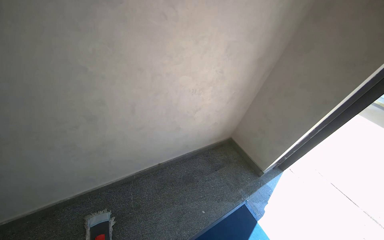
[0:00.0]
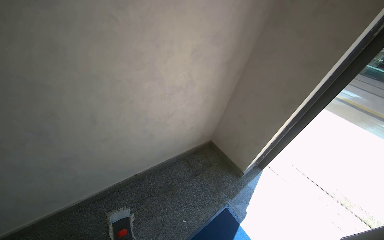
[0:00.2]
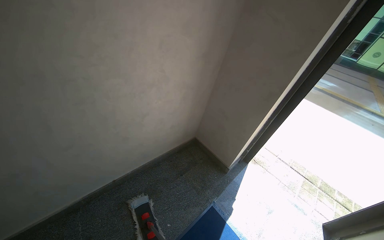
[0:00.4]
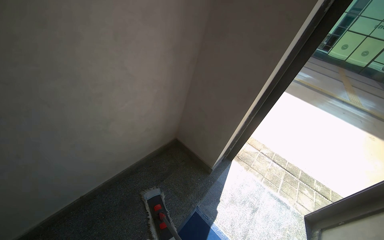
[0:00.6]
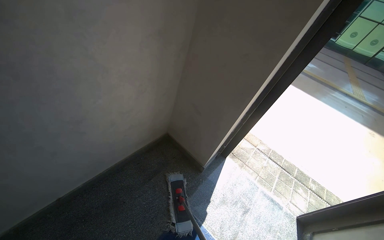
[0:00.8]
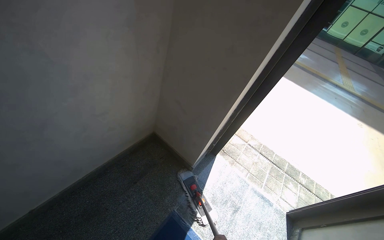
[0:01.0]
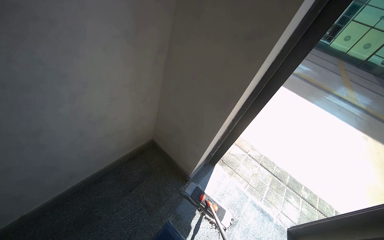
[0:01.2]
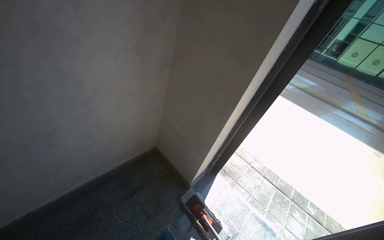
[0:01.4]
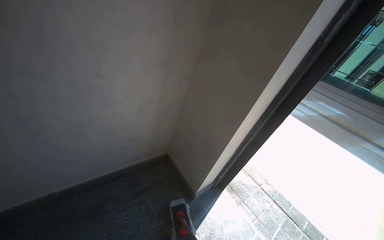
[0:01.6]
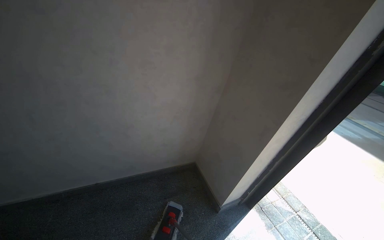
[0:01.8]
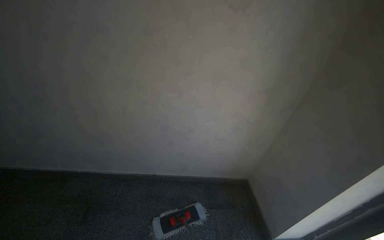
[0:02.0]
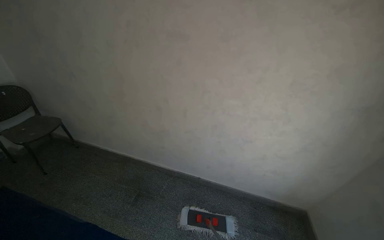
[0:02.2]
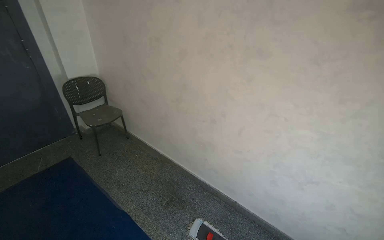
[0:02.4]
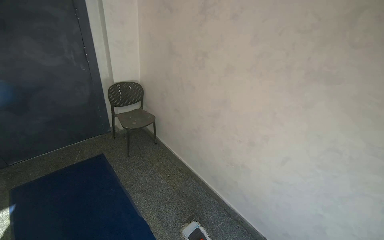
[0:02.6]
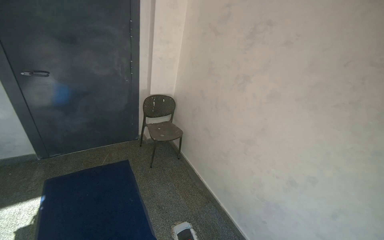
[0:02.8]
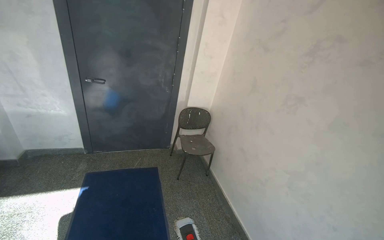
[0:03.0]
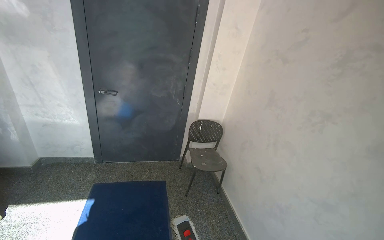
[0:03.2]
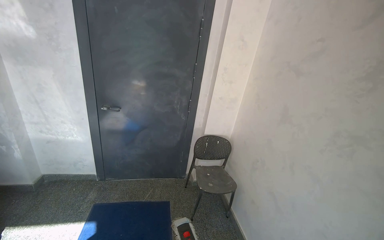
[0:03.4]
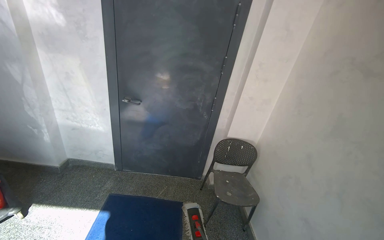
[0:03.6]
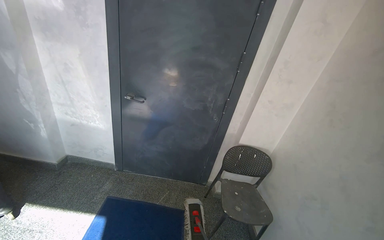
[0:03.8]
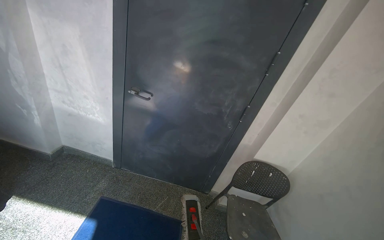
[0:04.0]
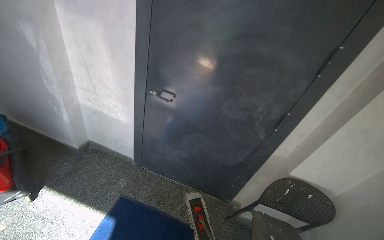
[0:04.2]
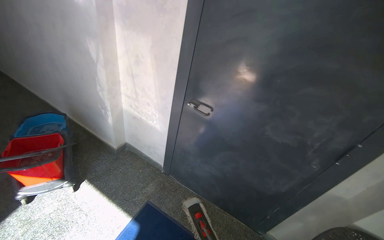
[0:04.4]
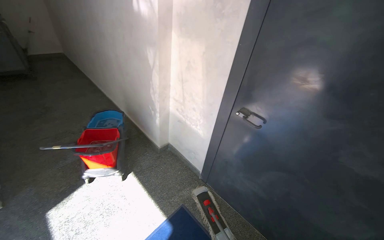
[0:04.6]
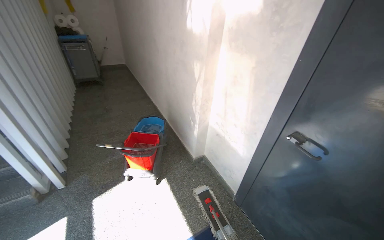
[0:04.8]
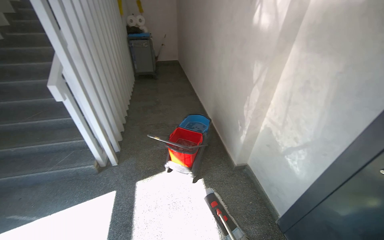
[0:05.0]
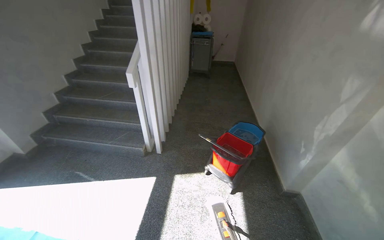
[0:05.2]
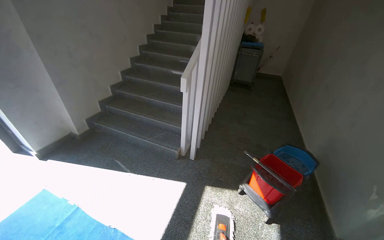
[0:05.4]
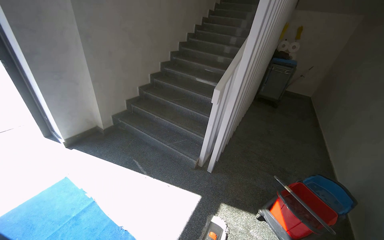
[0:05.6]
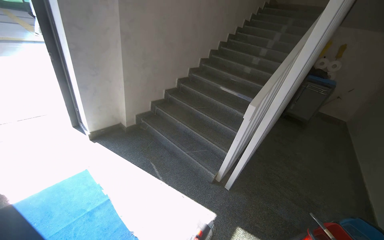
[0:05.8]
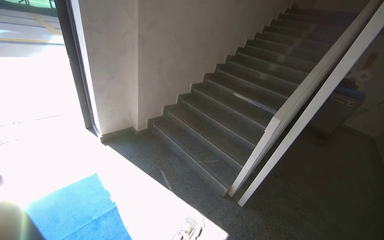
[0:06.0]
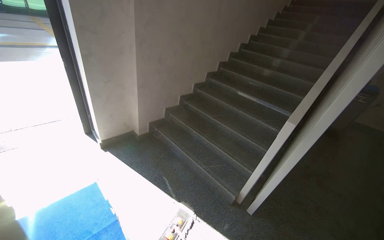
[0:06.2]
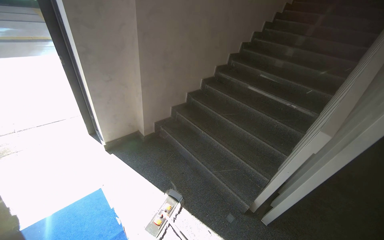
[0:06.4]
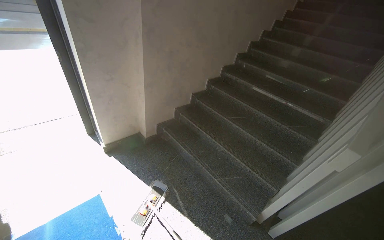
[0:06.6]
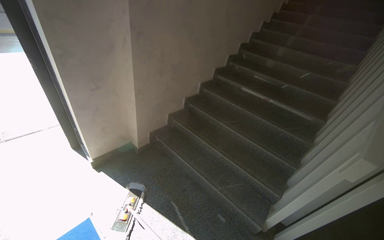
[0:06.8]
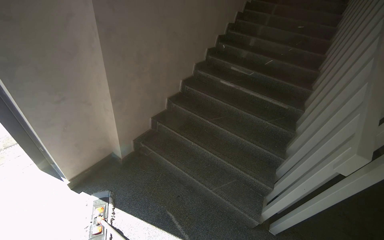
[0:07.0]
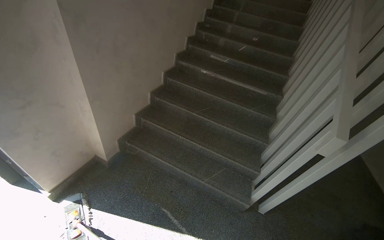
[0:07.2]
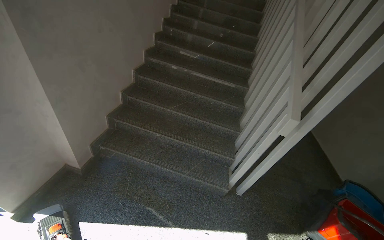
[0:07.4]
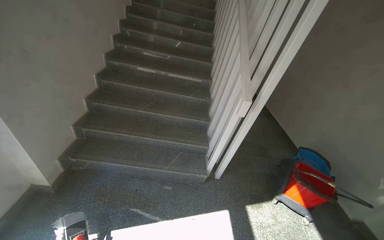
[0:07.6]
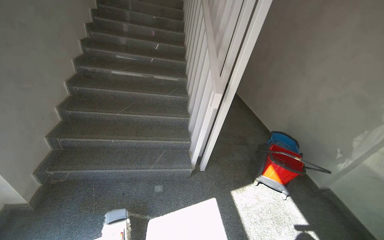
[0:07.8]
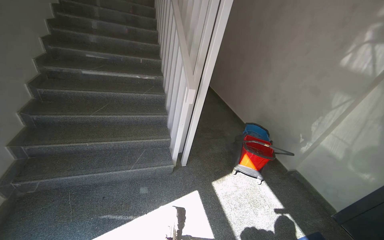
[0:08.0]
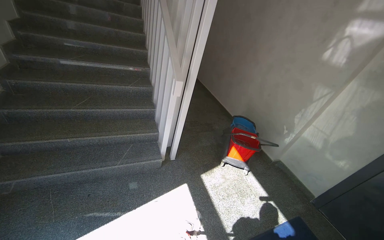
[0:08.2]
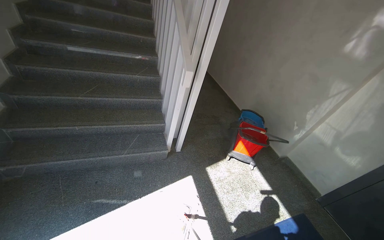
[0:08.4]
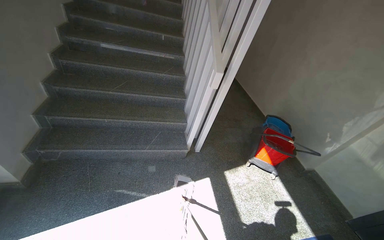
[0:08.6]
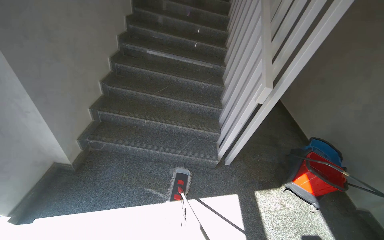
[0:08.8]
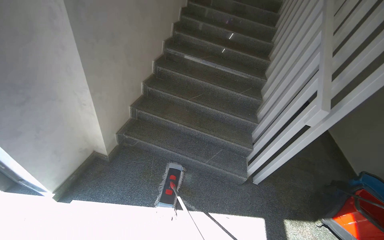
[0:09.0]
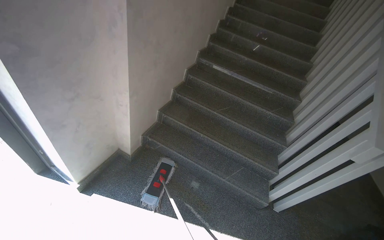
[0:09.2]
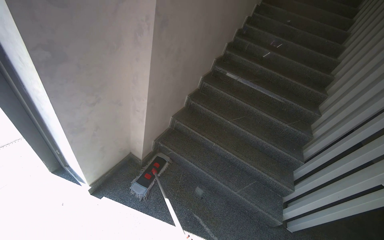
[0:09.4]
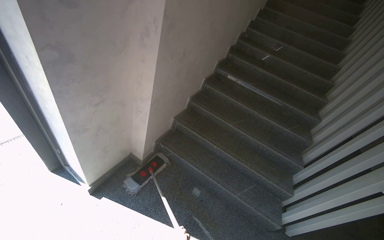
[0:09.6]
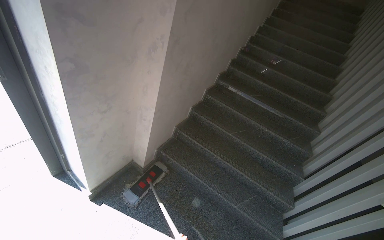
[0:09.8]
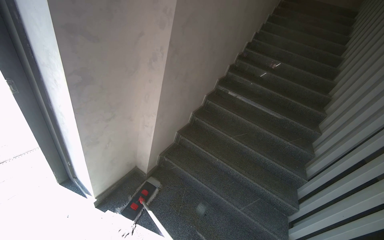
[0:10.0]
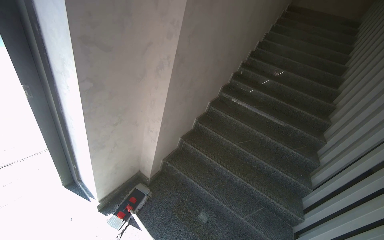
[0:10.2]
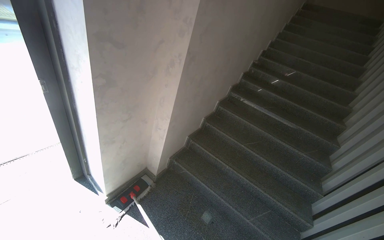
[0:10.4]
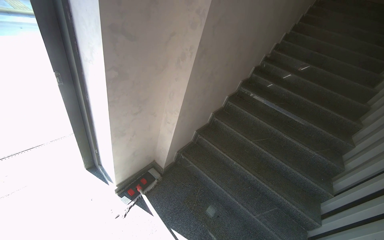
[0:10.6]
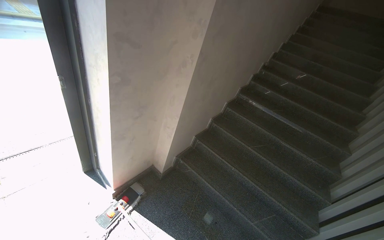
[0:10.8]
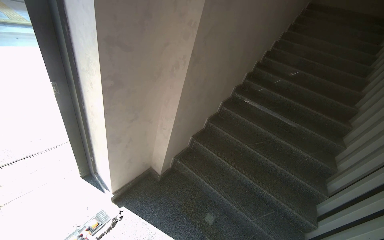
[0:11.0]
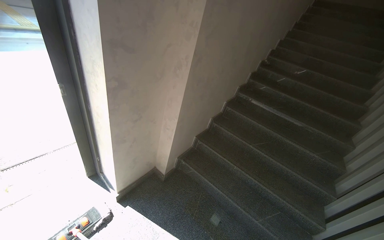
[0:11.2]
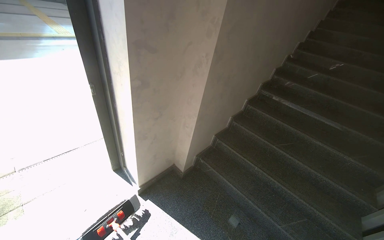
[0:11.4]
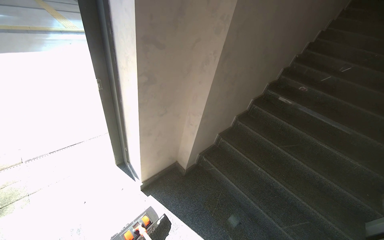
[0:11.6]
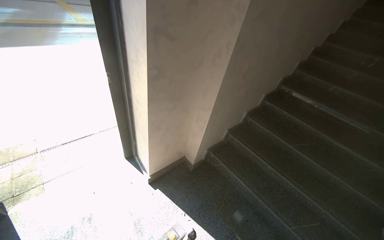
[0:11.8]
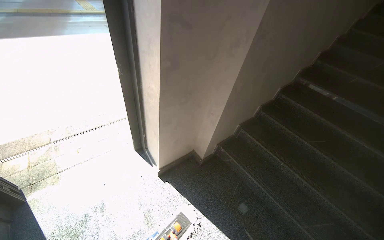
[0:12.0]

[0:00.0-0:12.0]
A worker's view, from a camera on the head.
Job: mopping floor.
The whole recording: Mopping building floor. The worker mops the floor in the building entrance area.
0:00.0 to 0:01.6: The camera is carried some 70 cm.
0:01.6 to 0:03.0: The wearer moves approximately 80 cm. The head turns to the left by approximately 105 degrees. The view tips upward by roughly 25 degrees.
0:03.0 to 0:04.4: The camera travels about 90 cm. The head rotates roughly 45 degrees to the left.
0:04.4 to 0:06.0: The head travels some 70 cm. The wearer looks some 105 degrees further to the left.
0:06.0 to 0:07.6: The camera is carried some 70 cm. The head turns to the right by some 45 degrees. The wearer looks approximately 15 degrees further downward.
0:09.0 to 0:10.4: The head rotates roughly 20 degrees to the left. The view tilts approximately 10 degrees upward.
0:10.4 to 0:12.0: The camera sweeps to the left, by roughly 15 degrees.

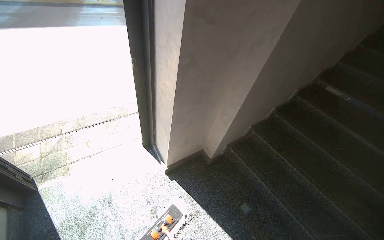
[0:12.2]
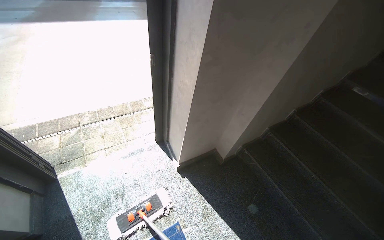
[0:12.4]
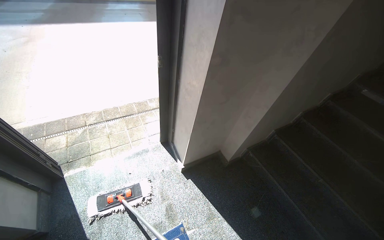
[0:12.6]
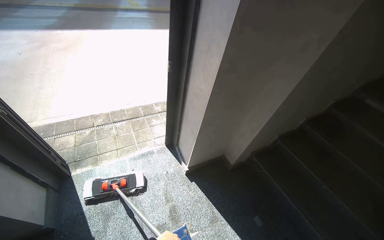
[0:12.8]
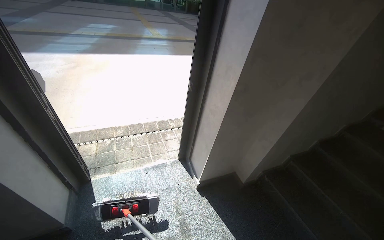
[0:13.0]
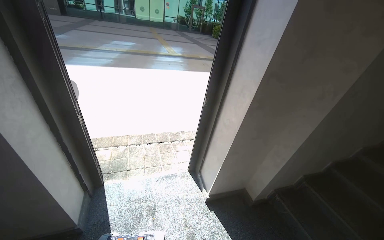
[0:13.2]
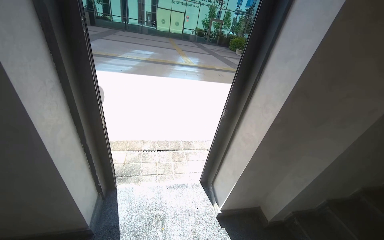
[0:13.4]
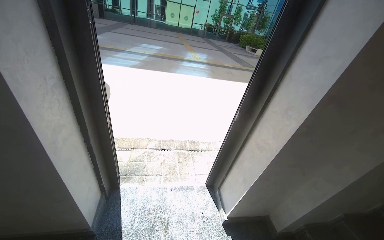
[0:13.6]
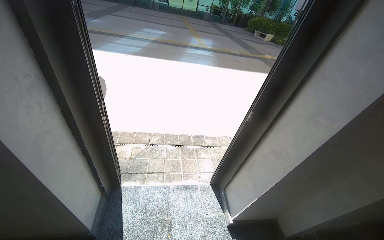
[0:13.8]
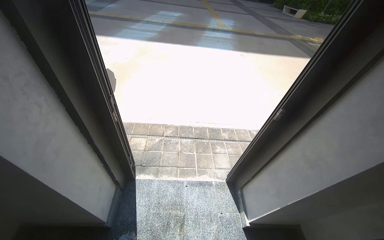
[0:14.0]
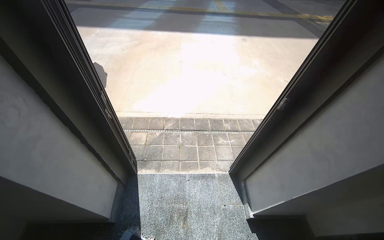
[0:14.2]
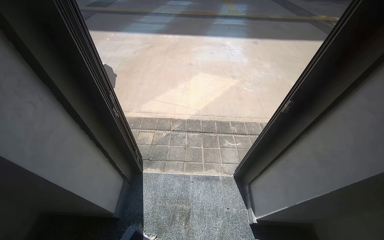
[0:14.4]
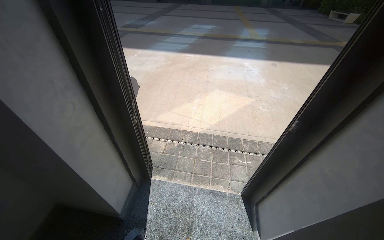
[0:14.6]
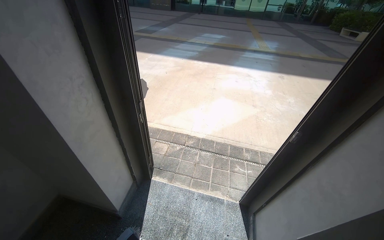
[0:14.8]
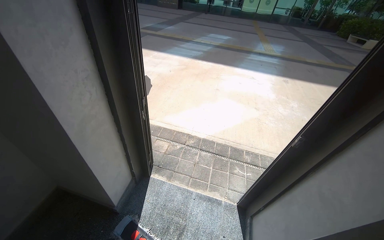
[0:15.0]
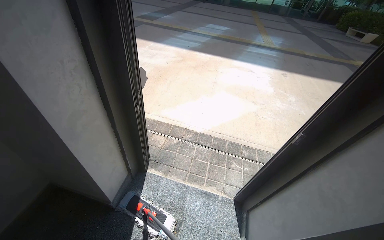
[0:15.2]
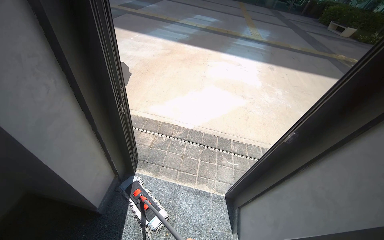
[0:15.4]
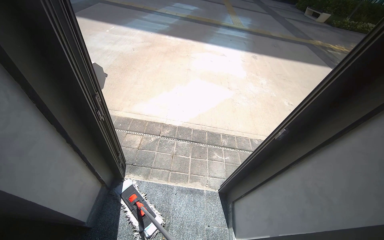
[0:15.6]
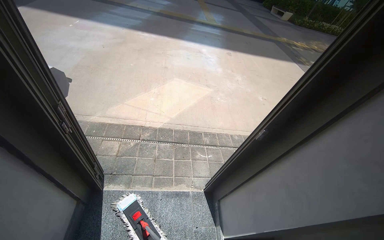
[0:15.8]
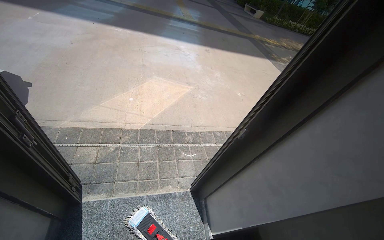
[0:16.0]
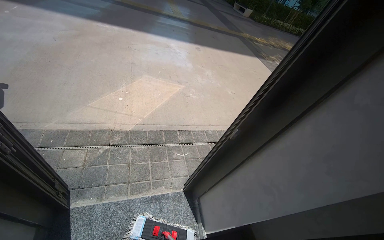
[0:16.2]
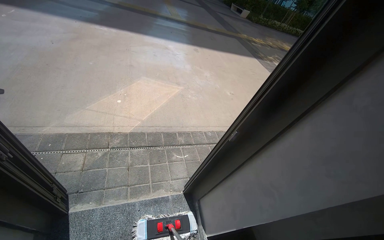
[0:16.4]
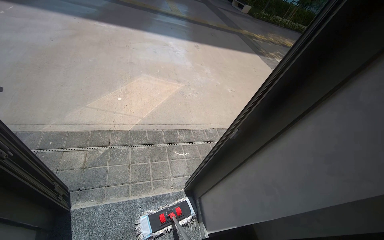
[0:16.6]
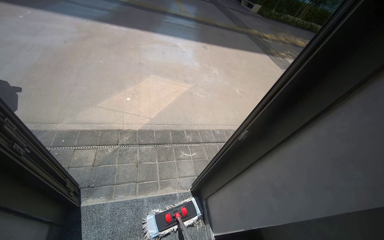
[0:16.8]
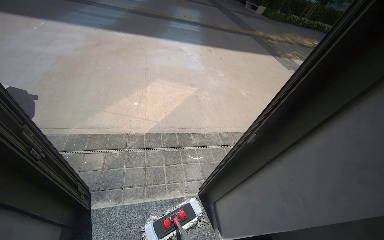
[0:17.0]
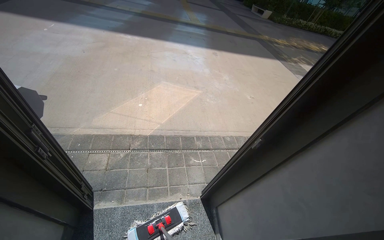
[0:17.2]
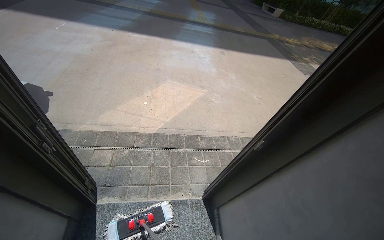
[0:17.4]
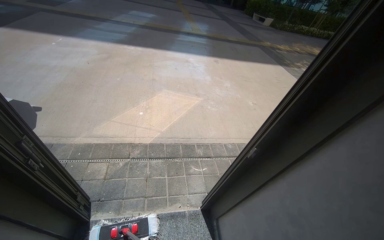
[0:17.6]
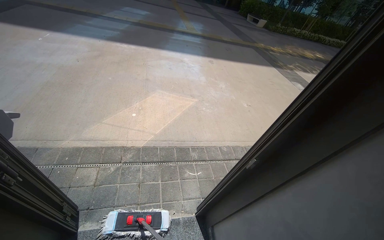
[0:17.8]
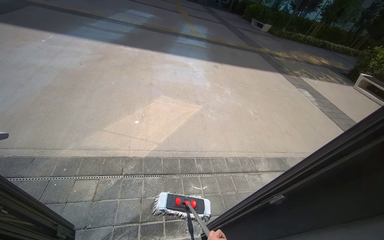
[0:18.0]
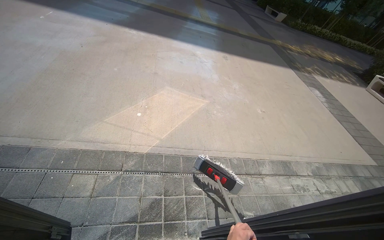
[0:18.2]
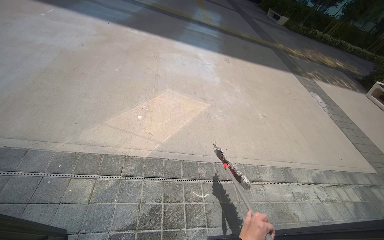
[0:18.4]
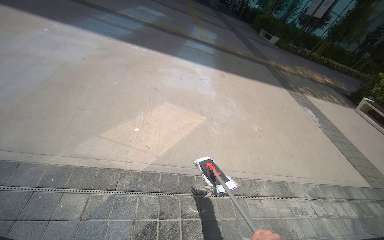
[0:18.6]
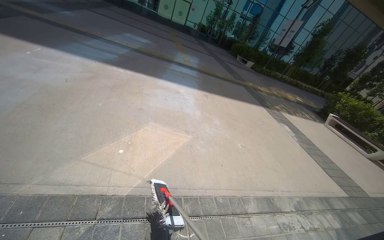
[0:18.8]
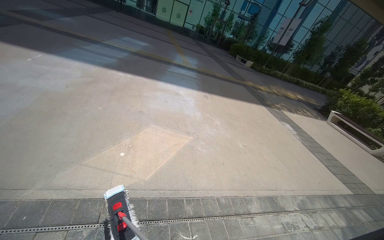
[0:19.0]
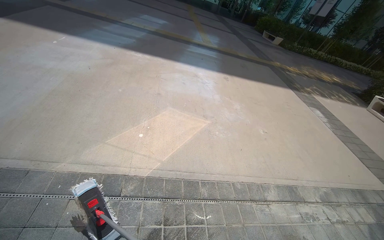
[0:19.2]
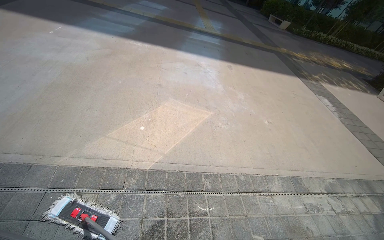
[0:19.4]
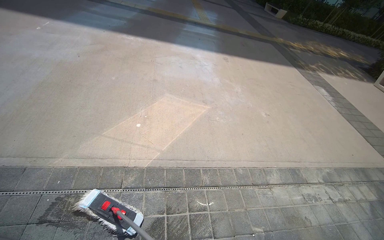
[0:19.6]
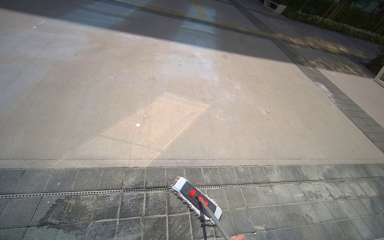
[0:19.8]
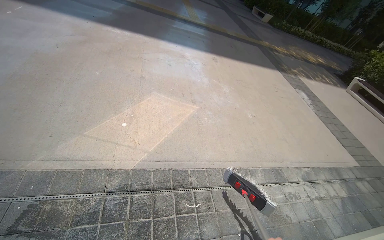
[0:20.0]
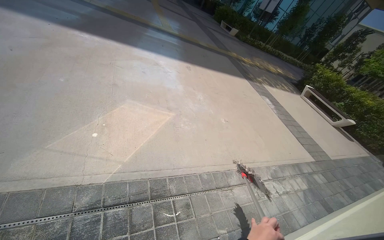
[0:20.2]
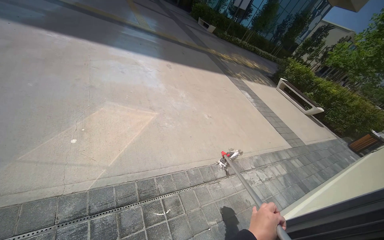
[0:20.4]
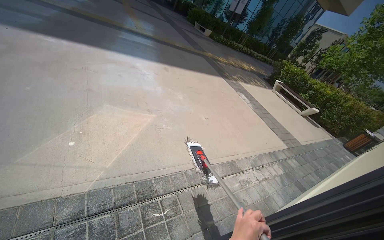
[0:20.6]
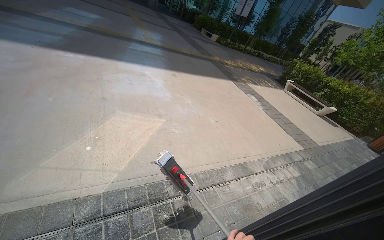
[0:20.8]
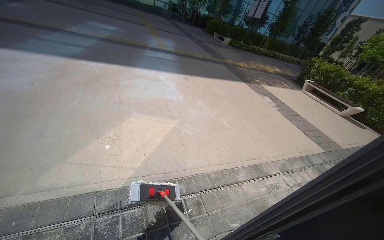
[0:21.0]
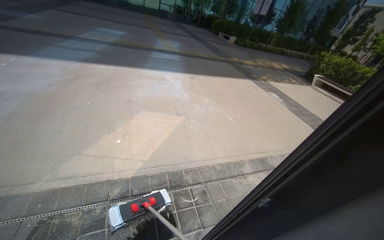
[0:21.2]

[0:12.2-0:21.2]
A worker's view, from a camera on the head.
Job: mopping floor.
The whole recording: Mopping building floor. The worker mops the floor in the building entrance area.
0:12.2 to 0:13.8: The head turns to the left by some 25 degrees.
0:13.8 to 0:15.2: The wearer looks roughly 20 degrees further to the left.
0:15.2 to 0:16.6: The head rotates roughly 30 degrees to the right.
